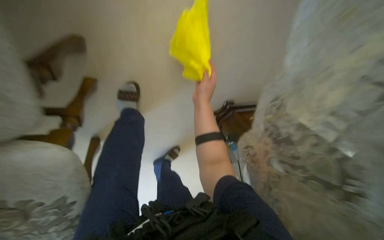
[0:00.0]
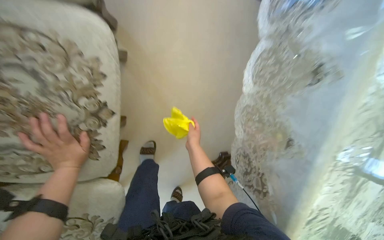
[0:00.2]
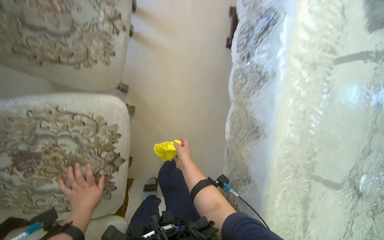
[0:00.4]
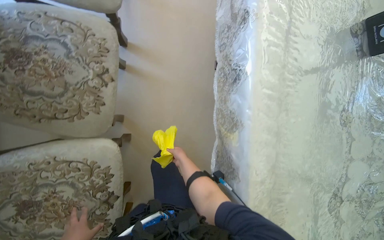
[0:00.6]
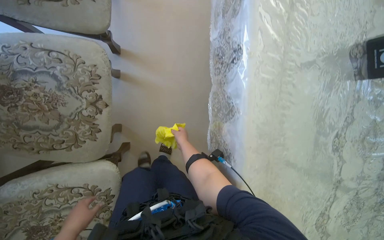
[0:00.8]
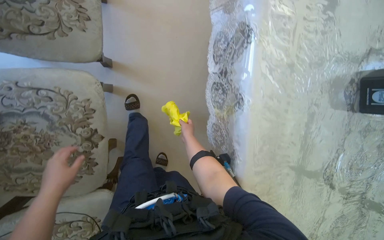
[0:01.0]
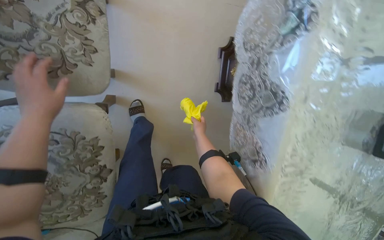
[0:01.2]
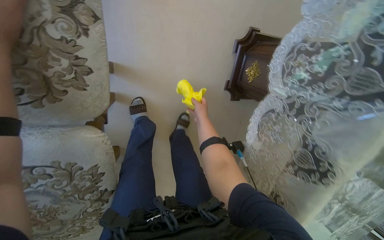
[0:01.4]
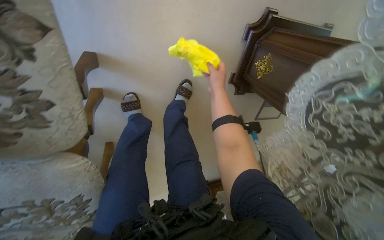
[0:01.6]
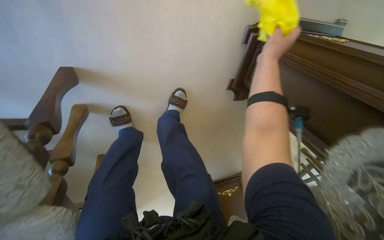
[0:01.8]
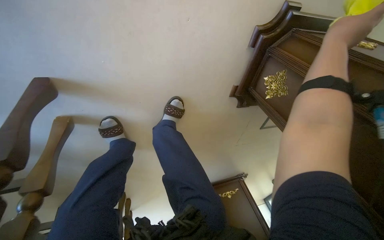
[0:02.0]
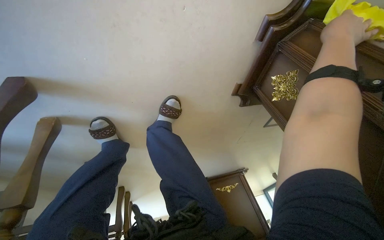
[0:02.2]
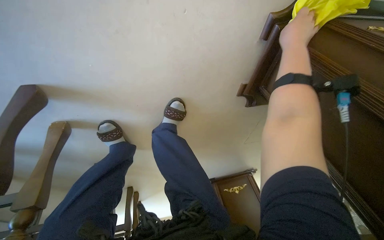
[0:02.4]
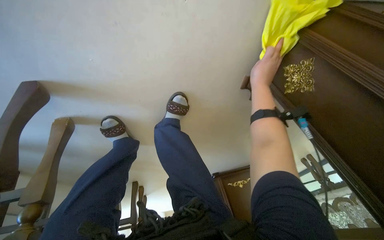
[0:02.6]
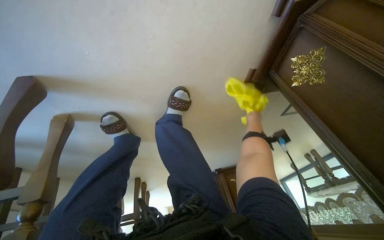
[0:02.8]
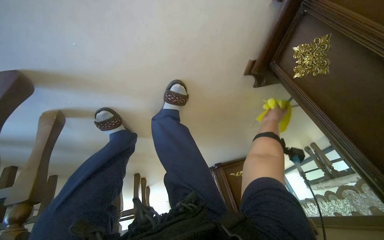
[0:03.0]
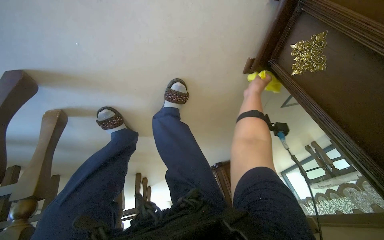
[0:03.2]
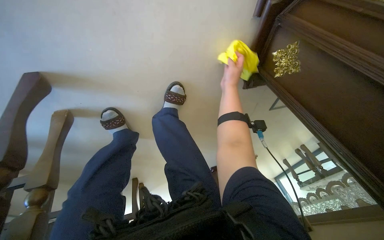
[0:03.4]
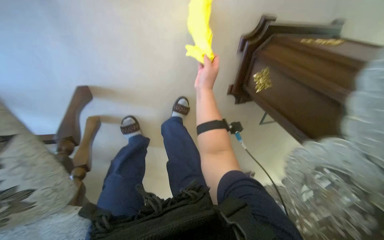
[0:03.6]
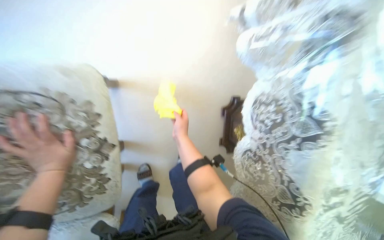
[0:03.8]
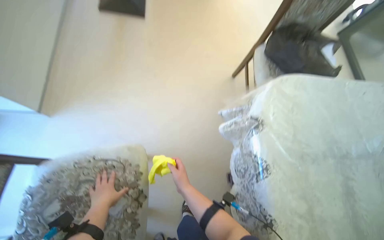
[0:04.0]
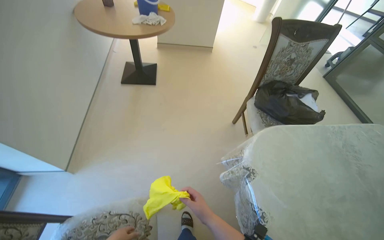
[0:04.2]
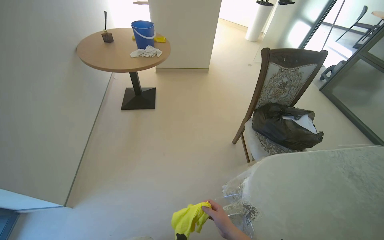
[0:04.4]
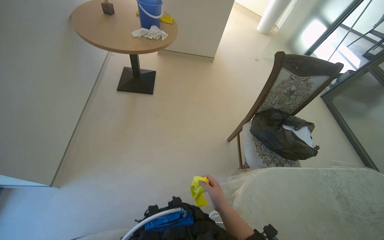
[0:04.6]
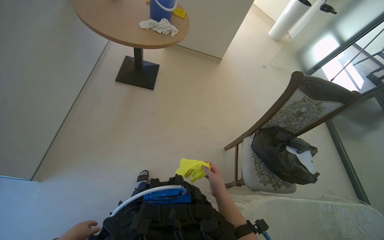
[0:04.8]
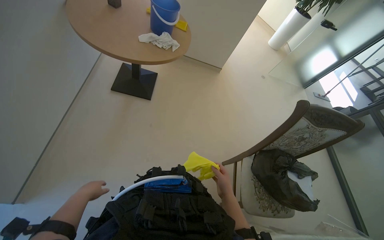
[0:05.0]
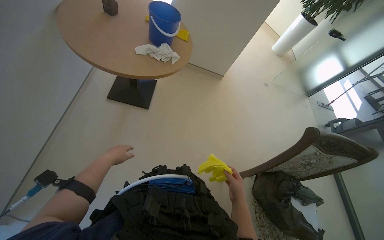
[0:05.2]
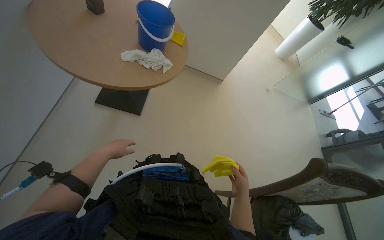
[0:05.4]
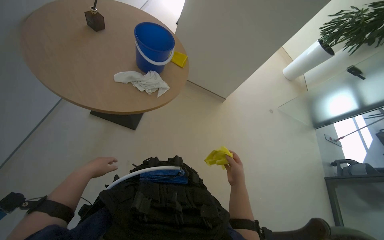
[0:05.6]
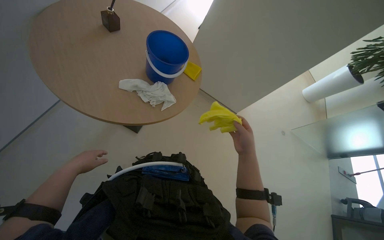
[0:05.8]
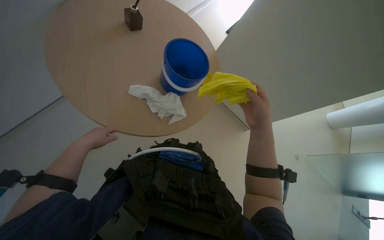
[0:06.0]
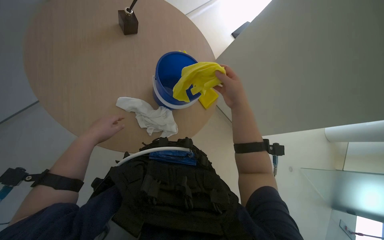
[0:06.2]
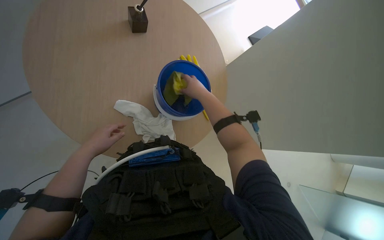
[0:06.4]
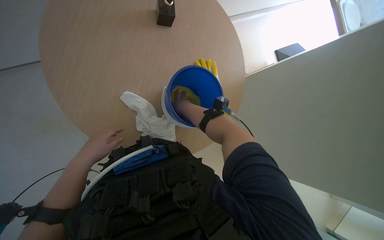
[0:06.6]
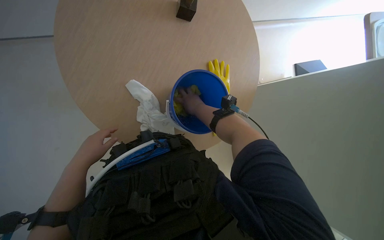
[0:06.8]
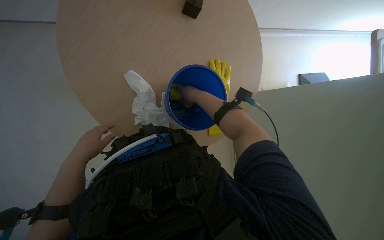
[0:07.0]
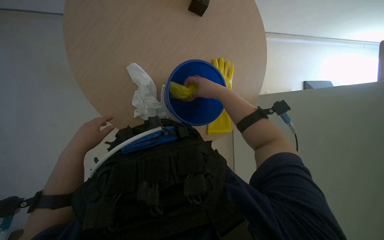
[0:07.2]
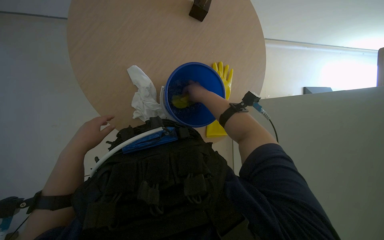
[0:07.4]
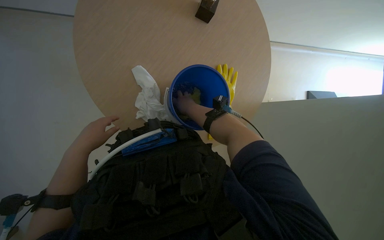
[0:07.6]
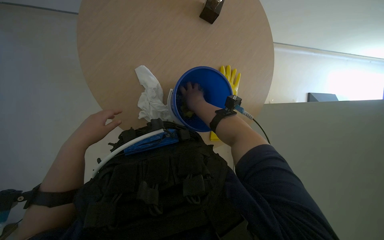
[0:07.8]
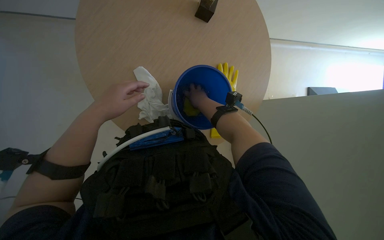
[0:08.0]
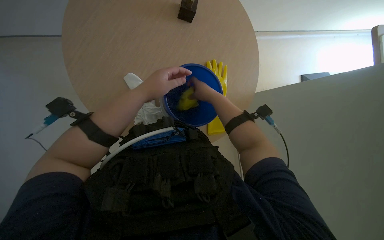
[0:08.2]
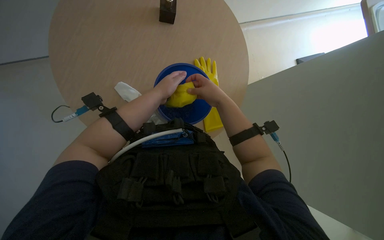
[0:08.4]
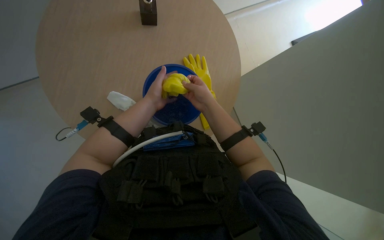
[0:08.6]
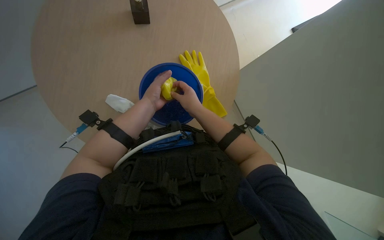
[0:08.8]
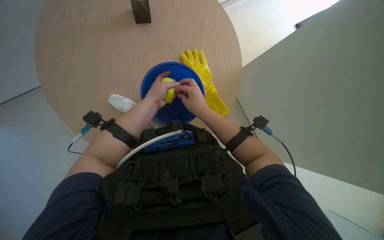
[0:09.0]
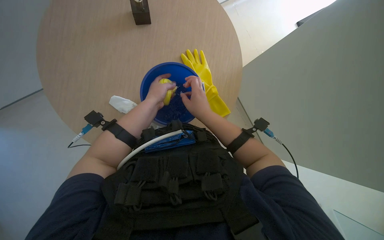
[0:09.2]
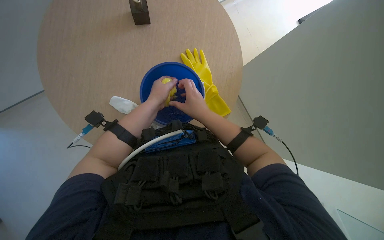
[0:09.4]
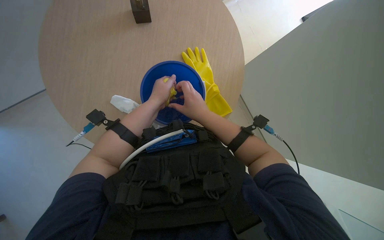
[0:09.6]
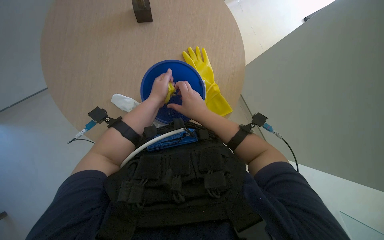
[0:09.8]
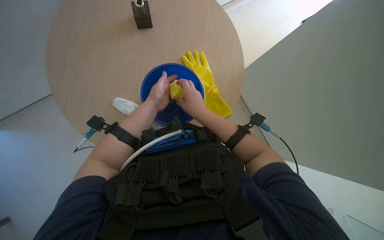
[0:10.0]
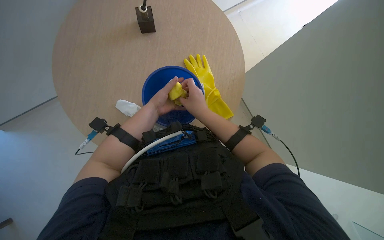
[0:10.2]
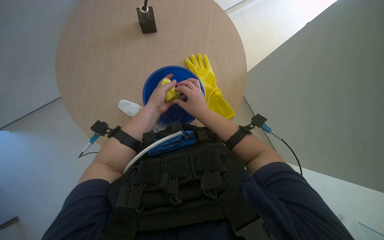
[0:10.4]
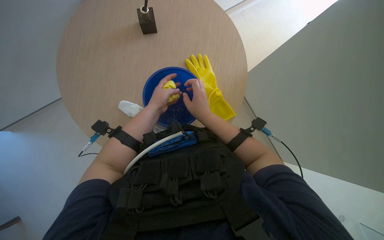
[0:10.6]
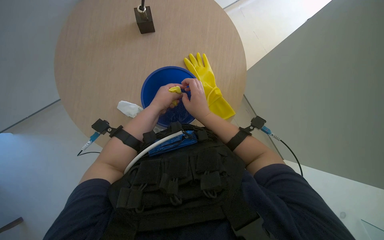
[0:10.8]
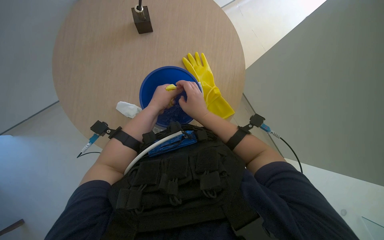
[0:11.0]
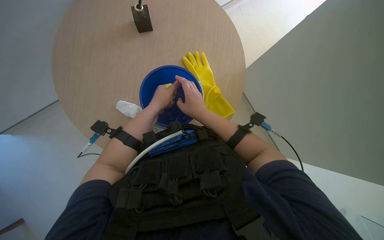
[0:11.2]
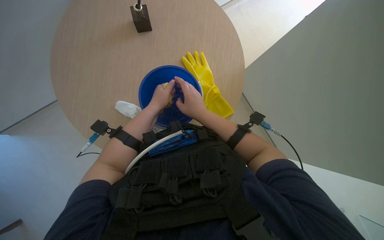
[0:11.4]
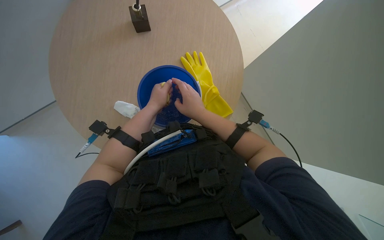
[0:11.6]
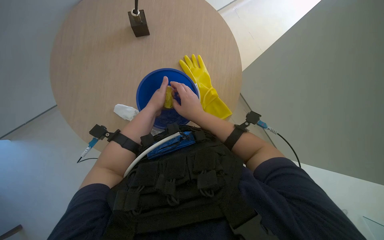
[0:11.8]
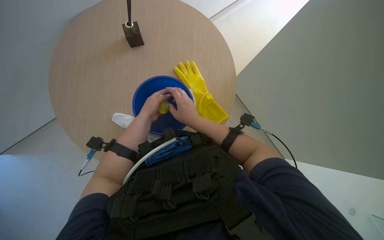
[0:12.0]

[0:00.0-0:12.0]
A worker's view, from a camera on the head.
Job: wiping surfaces.
The whole recording: Cleaning various surfaces and windows. The worker wipes and squeegees various surfaces including furniture, windows, and a glass partition.
0:00.0 to 0:01.6: The camera is carried some 1 m.
0:01.6 to 0:03.0: The view tips downward by some 15 degrees. The right hand moves left and right over roughly 25 cm, changing direction 2 times.
0:03.0 to 0:04.4: The wearer moves about 1 m. The view tilts approximately 90 degrees upward.
0:04.4 to 0:06.0: The camera is carried roughly 1 m. The scene turns roughly 45 degrees clockwise in the picture.
0:06.0 to 0:07.6: Everything in view rotates approximately 45 degrees clockwise.
0:07.6 to 0:09.0: The scene turns roughly 30 degrees counterclockwise in the picture. The left hand heads up the picture, to the right and farther from the camera, covering about 30 cm.
0:09.0 to 0:10.4: The hands are busy where they are.
0:10.4 to 0:12.0: The left hand travels nearer to the camera by about 10 cm.

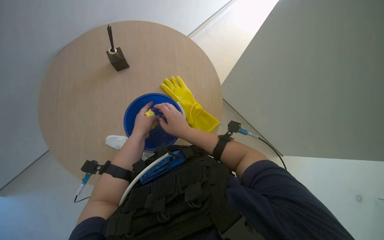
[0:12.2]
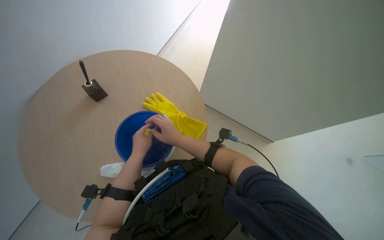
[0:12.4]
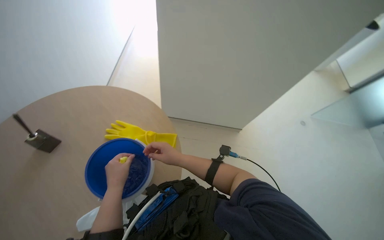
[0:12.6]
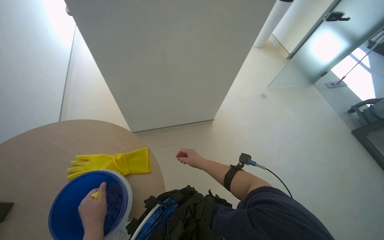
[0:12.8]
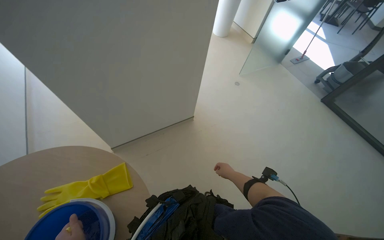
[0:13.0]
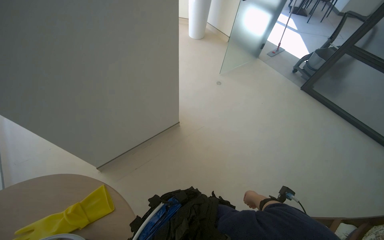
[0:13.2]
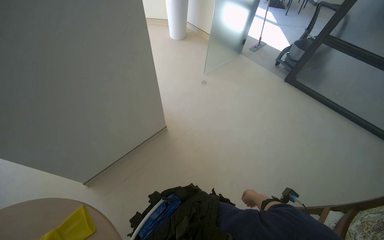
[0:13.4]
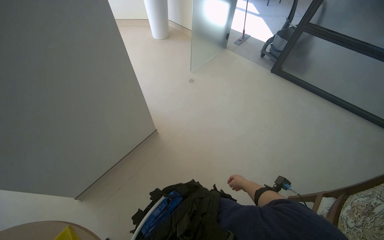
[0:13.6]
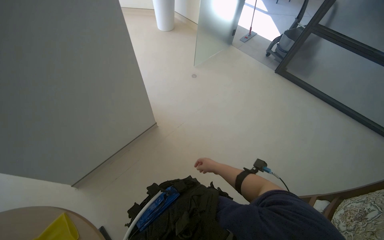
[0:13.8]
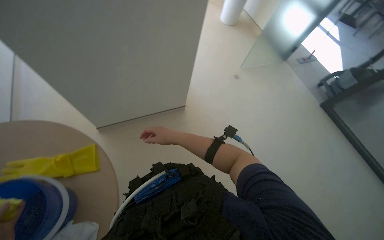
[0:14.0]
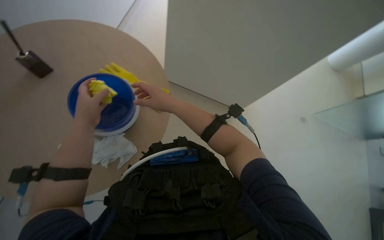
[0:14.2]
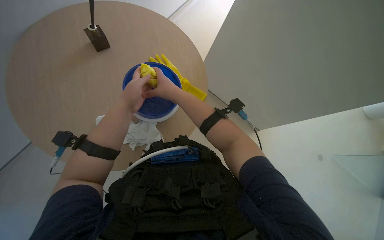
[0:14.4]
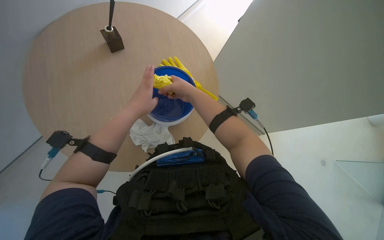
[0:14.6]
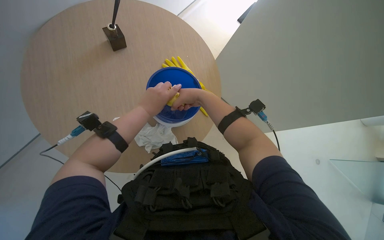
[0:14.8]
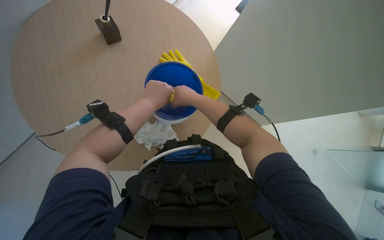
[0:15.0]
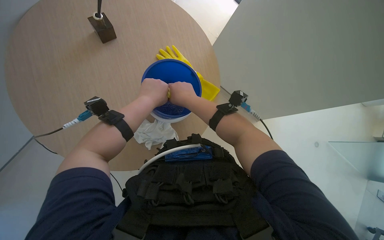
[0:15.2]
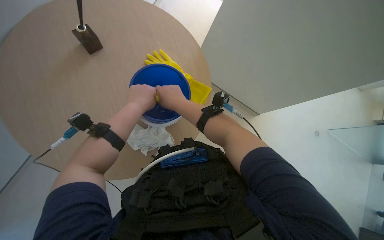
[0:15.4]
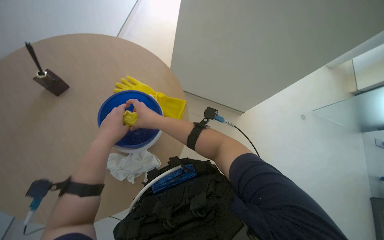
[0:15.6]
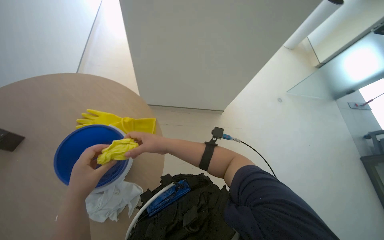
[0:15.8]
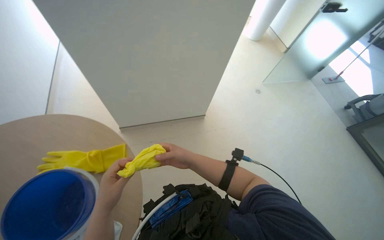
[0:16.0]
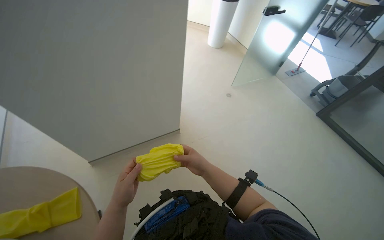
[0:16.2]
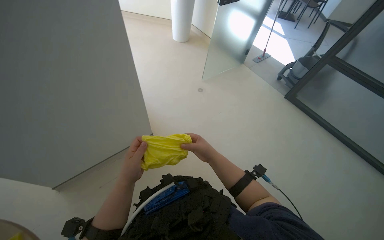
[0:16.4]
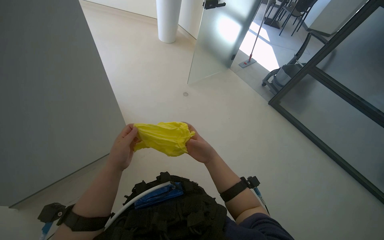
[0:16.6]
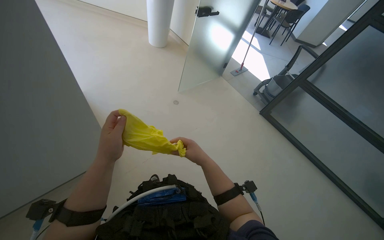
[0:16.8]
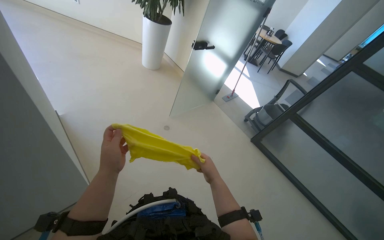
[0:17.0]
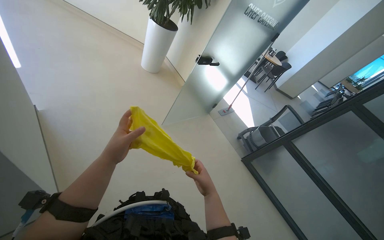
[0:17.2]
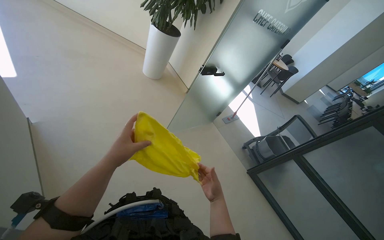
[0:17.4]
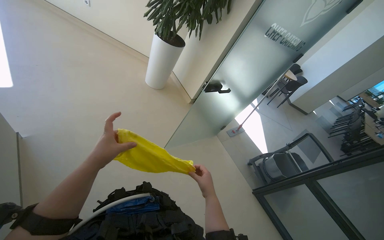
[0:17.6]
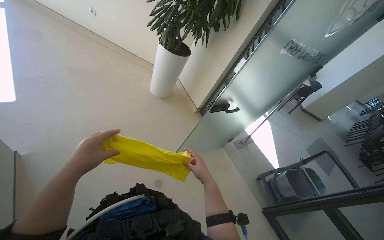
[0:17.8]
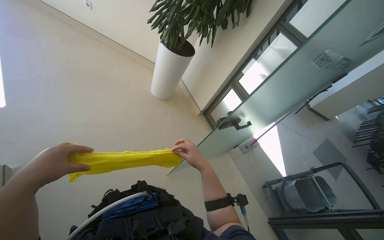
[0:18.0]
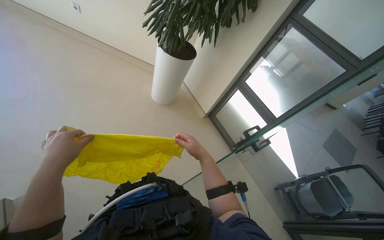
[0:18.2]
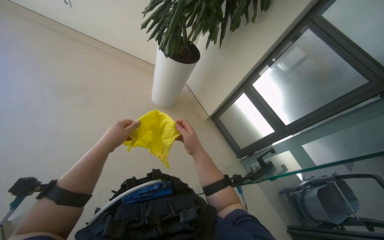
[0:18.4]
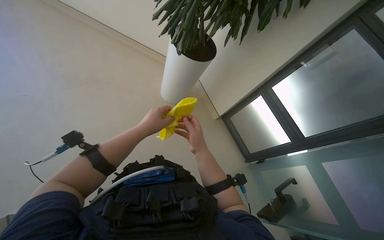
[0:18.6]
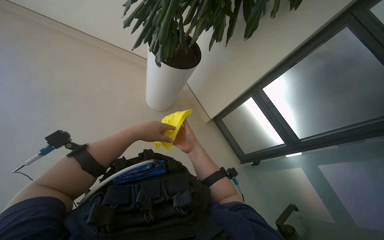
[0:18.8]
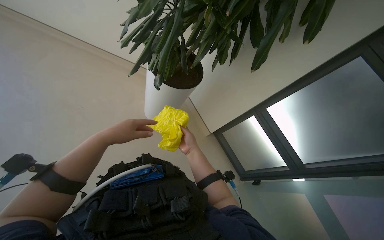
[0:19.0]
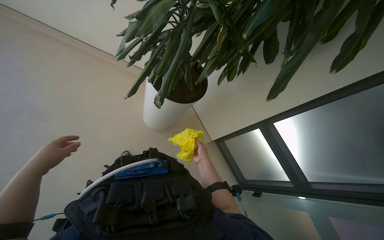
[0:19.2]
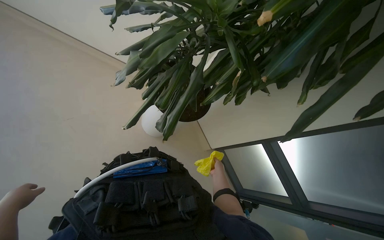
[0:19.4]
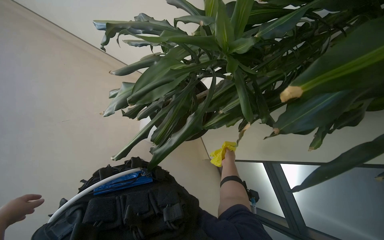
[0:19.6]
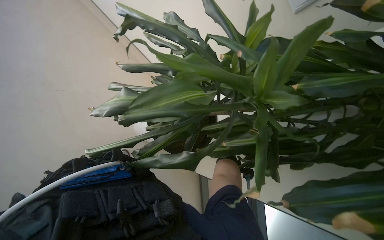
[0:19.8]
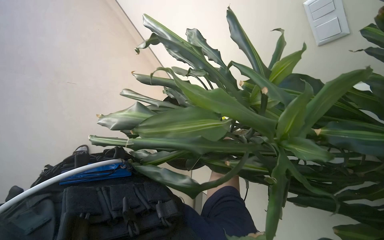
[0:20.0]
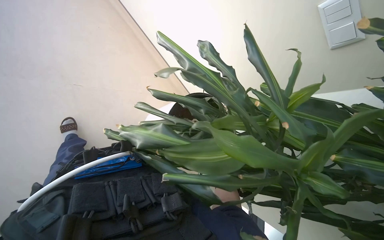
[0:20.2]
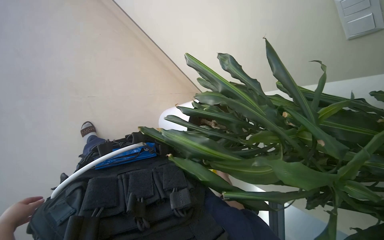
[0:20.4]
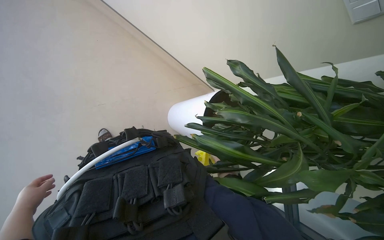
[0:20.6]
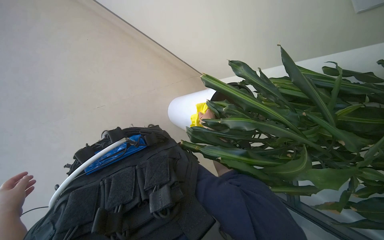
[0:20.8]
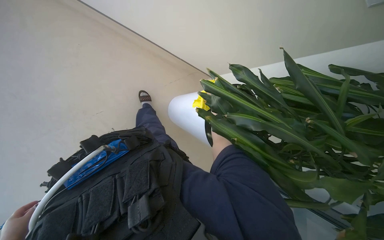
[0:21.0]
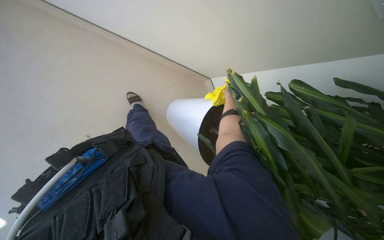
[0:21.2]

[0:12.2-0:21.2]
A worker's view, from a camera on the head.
Job: wiping surfaces.
The whole recording: Cleaning various surfaces and windows. The worker wipes and squeegees various surfaces including furniture, windows, and a glass partition.
0:12.2 to 0:13.8: The head rotates about 80 degrees to the right.
0:13.8 to 0:15.2: The wearer's head swings about 35 degrees to the left.
0:15.2 to 0:16.6: The camera is carried about 50 cm. The head rotates some 50 degrees to the right.
0:16.6 to 0:18.2: The head travels approximately 1 m.
0:18.2 to 0:19.8: The wearer moves about 50 cm.